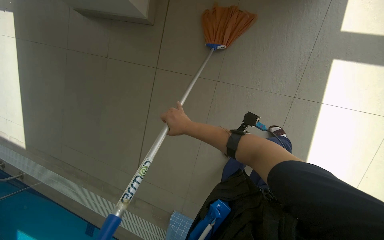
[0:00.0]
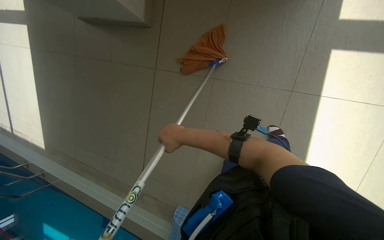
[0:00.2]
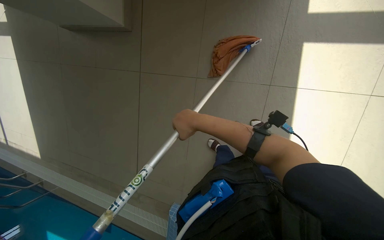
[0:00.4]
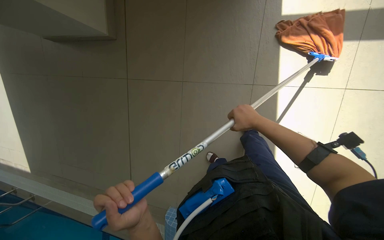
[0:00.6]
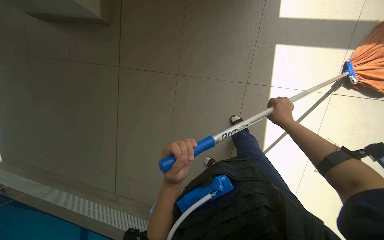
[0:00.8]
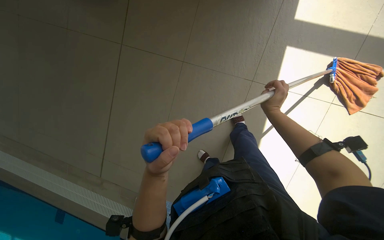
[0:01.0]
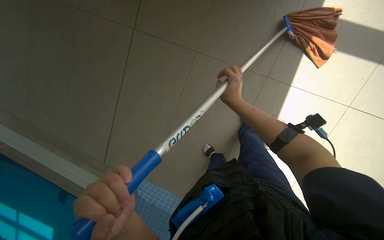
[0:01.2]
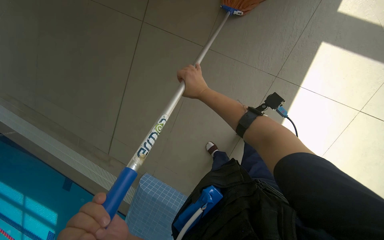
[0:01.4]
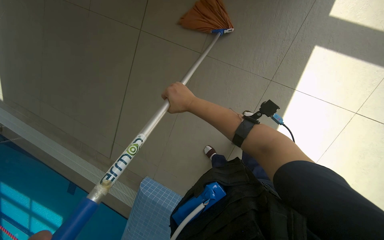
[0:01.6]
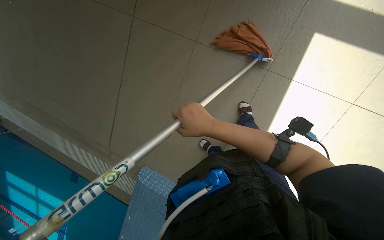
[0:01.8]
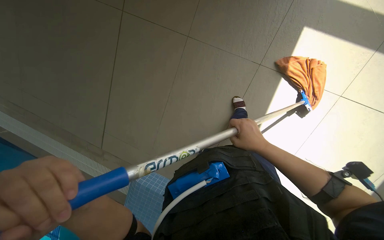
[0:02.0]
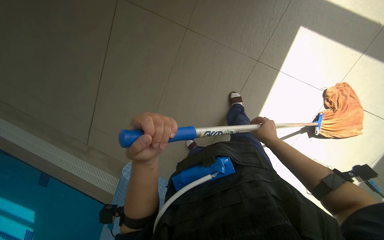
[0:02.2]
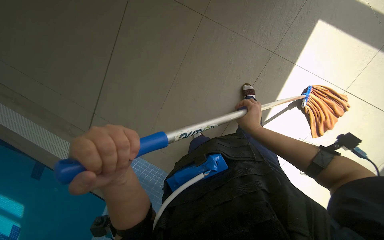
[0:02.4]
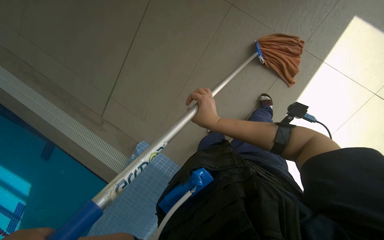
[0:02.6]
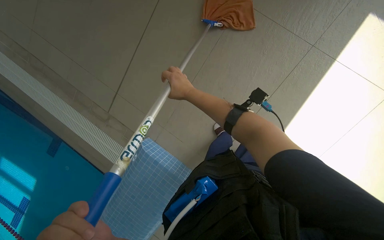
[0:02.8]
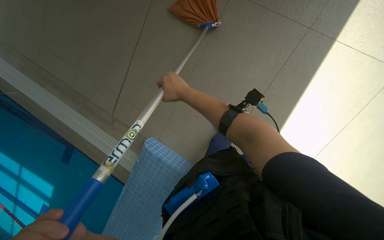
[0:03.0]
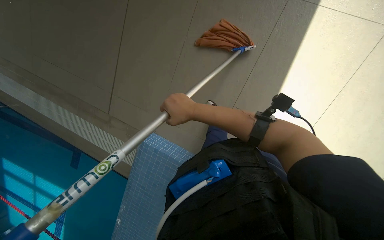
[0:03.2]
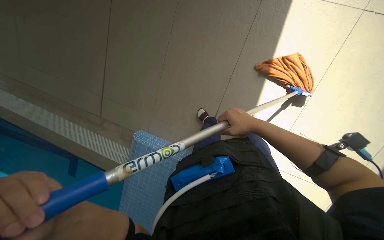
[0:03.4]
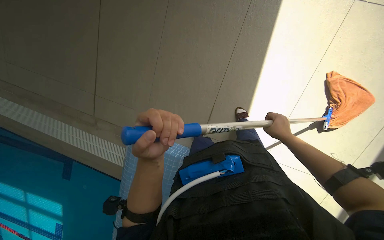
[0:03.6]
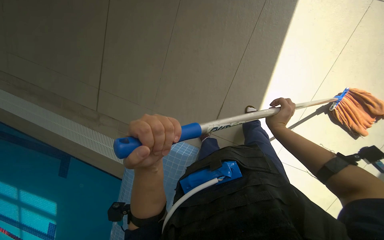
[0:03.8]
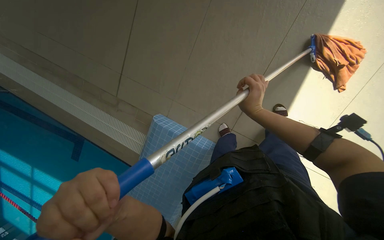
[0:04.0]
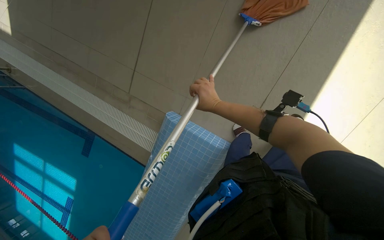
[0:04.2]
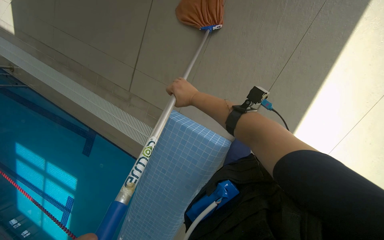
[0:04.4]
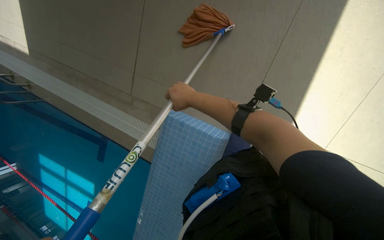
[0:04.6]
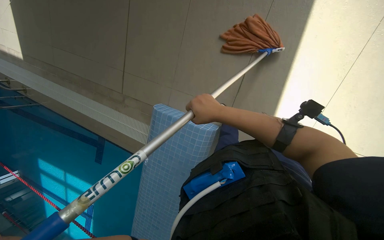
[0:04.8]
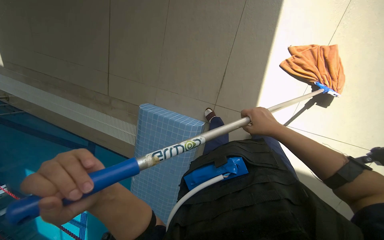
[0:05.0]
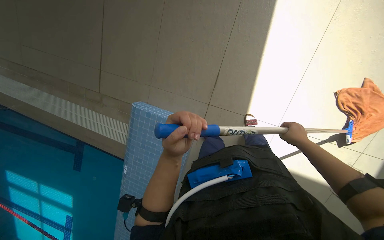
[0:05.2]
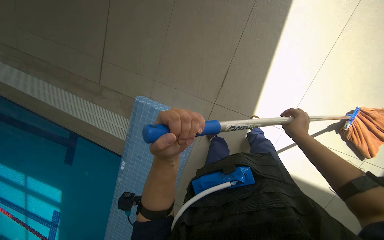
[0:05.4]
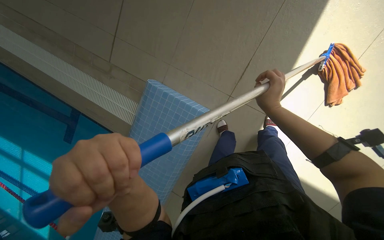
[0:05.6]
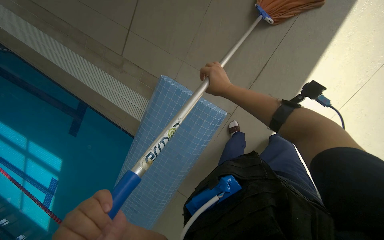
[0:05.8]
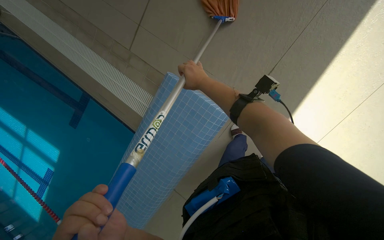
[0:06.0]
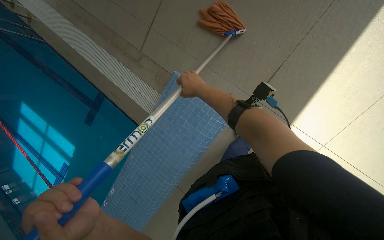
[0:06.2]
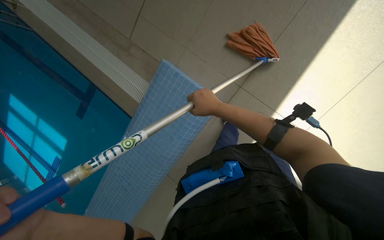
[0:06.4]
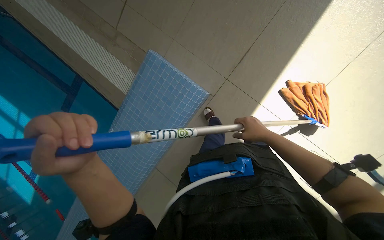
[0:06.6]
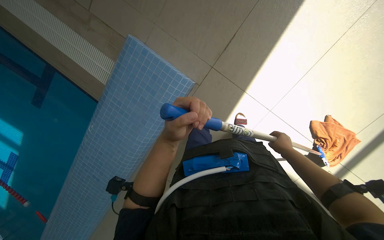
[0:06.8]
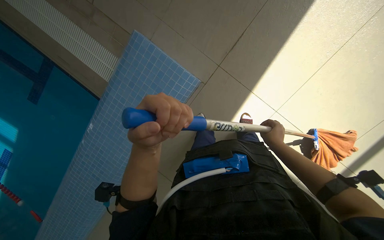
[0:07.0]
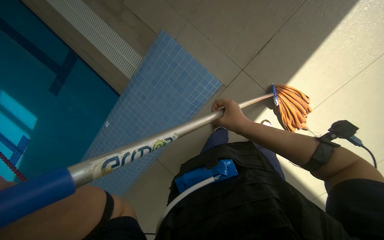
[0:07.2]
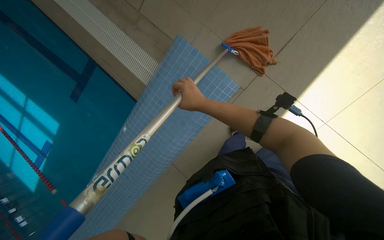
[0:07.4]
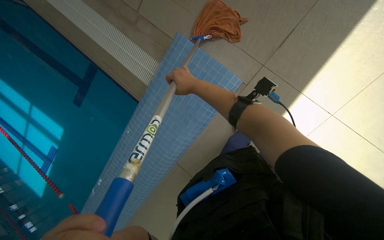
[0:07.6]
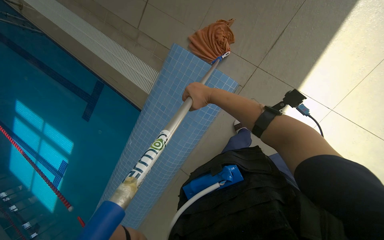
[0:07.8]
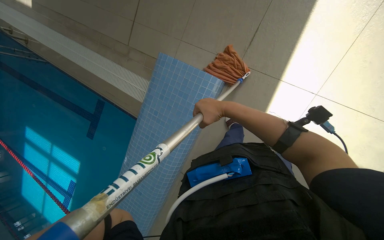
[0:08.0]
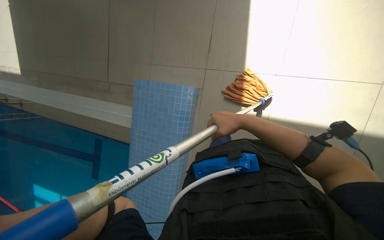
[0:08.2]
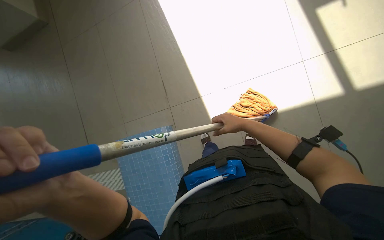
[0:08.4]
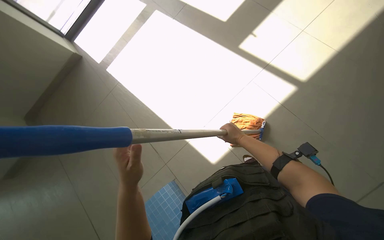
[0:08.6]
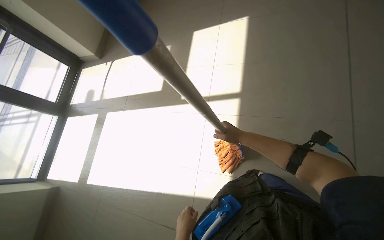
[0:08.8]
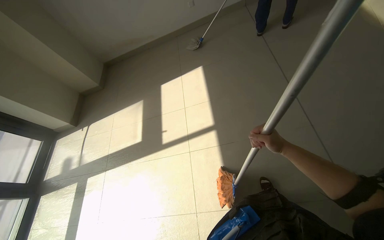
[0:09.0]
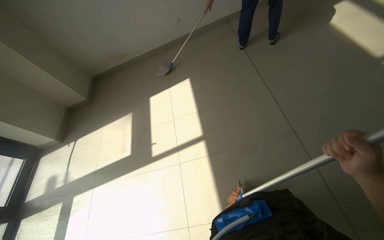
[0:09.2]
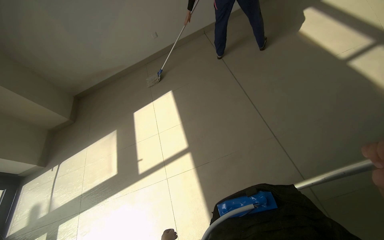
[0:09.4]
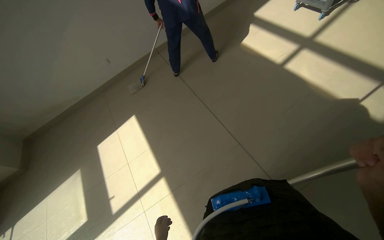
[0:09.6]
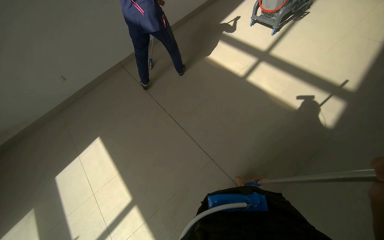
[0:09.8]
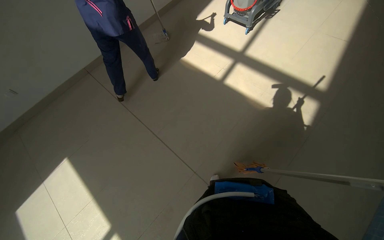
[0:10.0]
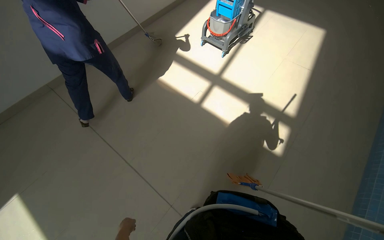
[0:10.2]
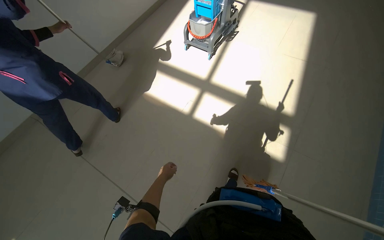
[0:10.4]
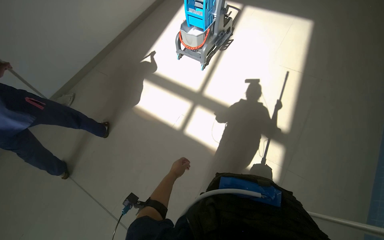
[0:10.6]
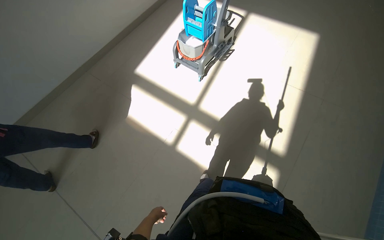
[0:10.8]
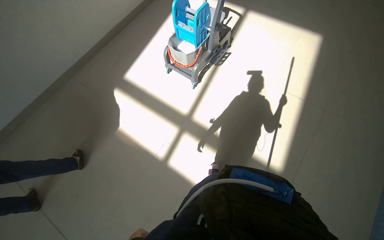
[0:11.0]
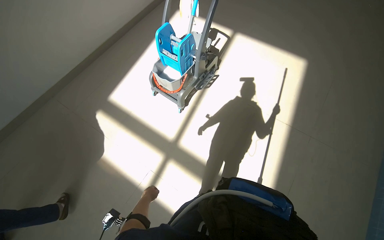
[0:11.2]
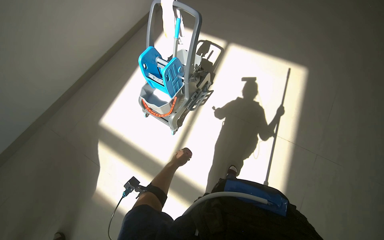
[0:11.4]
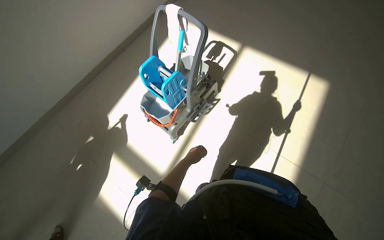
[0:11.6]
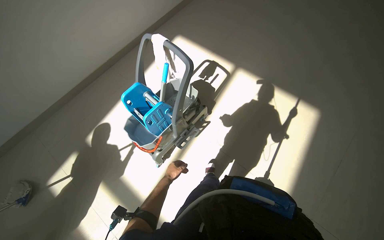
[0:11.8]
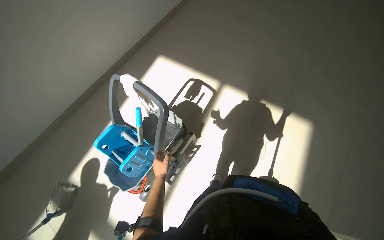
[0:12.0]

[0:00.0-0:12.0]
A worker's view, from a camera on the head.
Job: mopping floor.
The whole recording: Mopping pool deck. The worker mops the tiled floor next to the swimming pool.
0:00.0 to 0:01.6: The right hand moves approximately 60 cm to the right and comes back.
0:04.4 to 0:06.0: The right hand moves some 50 cm to the right and comes back.
0:06.0 to 0:07.6: The right hand reaches about 35 cm to the right, then returns.
0:09.0 to 0:10.4: The wearer moves approximately 90 cm. The head rotates approximately 45 degrees to the right. The view tilts approximately 15 degrees upward.

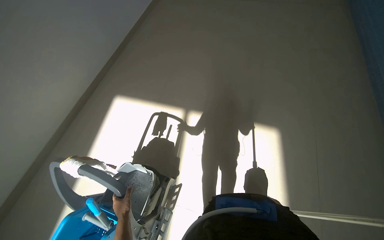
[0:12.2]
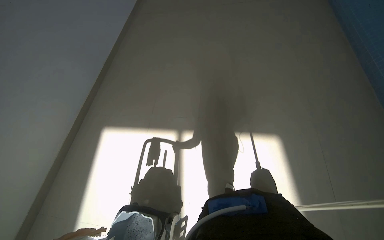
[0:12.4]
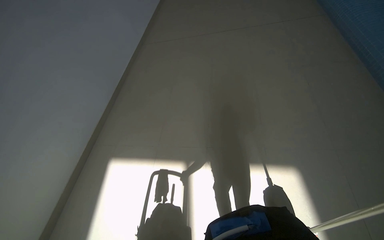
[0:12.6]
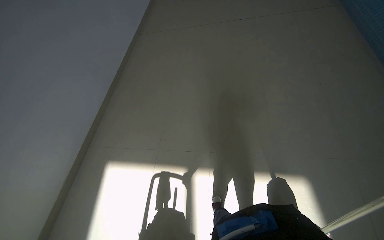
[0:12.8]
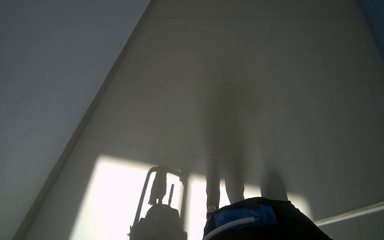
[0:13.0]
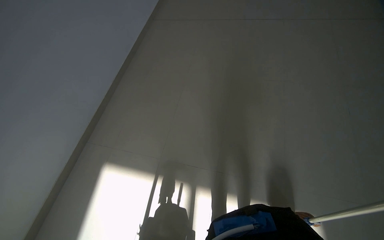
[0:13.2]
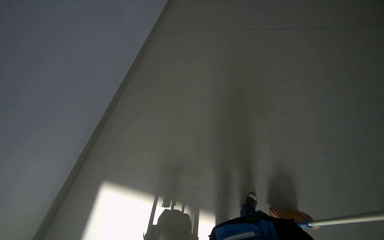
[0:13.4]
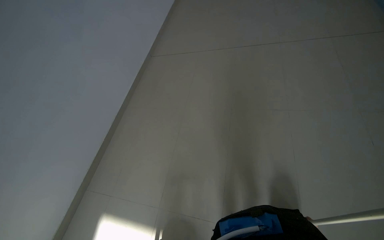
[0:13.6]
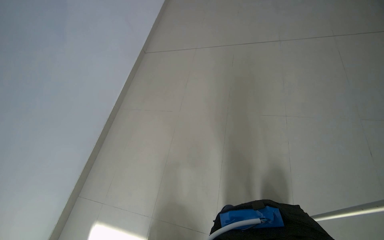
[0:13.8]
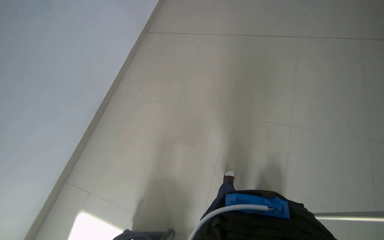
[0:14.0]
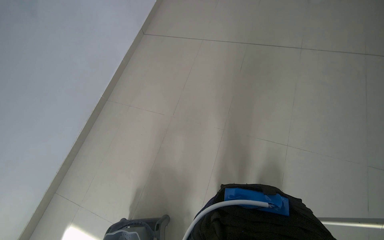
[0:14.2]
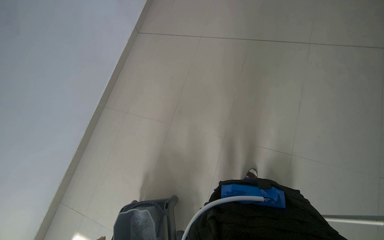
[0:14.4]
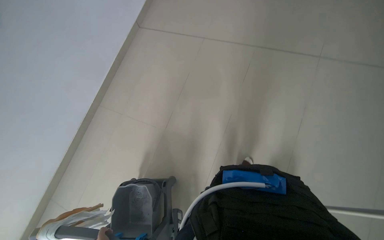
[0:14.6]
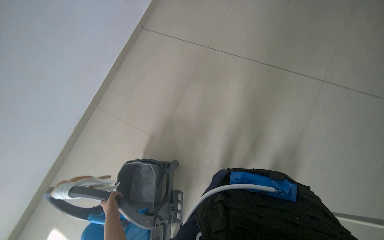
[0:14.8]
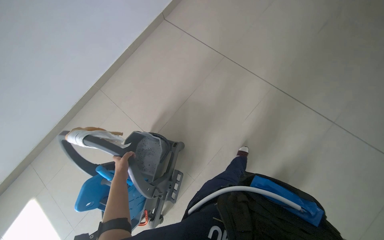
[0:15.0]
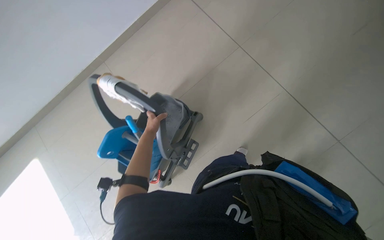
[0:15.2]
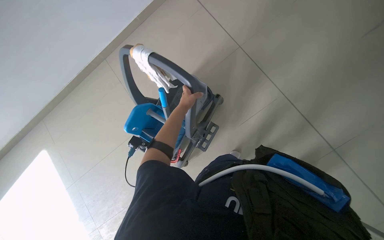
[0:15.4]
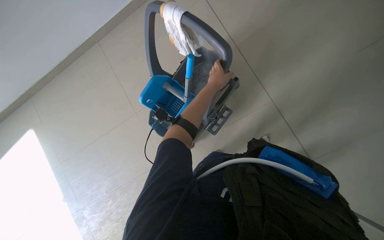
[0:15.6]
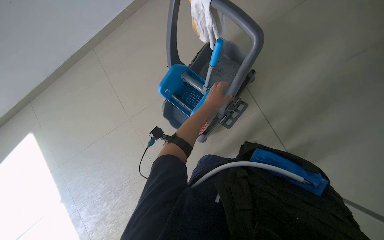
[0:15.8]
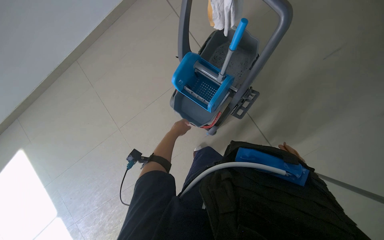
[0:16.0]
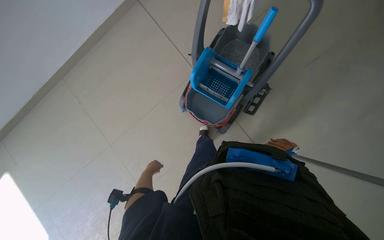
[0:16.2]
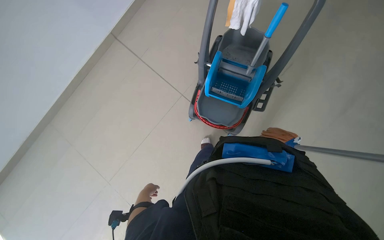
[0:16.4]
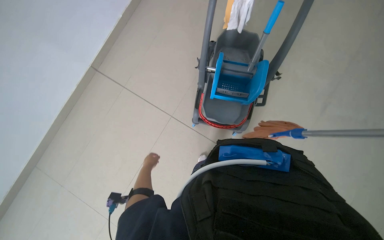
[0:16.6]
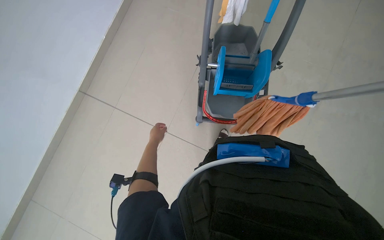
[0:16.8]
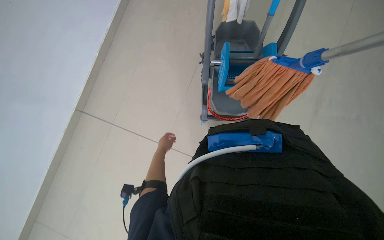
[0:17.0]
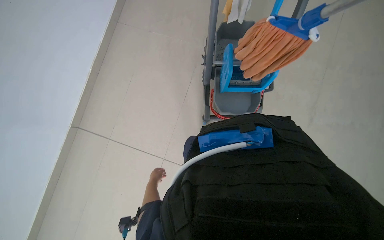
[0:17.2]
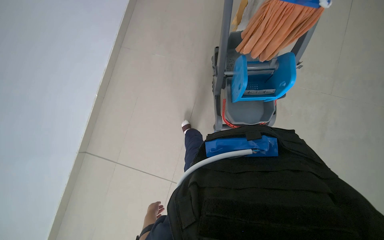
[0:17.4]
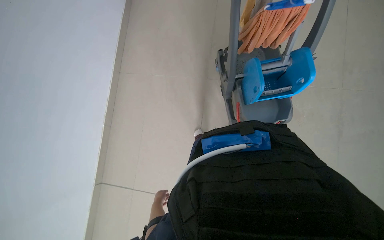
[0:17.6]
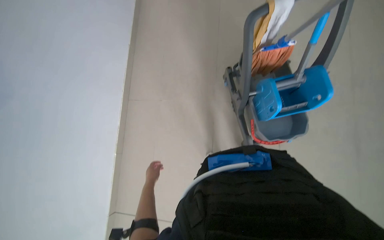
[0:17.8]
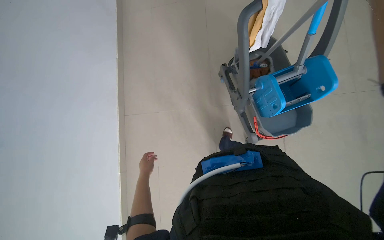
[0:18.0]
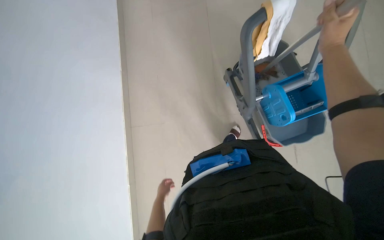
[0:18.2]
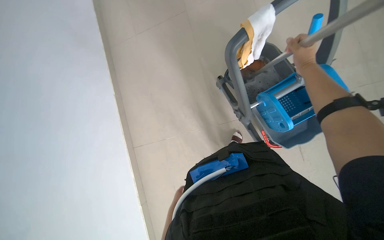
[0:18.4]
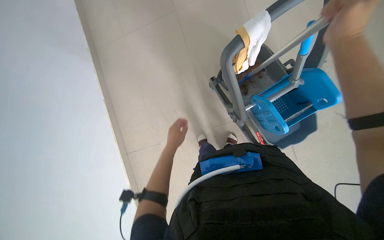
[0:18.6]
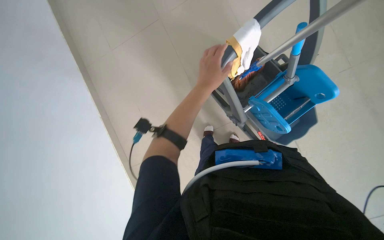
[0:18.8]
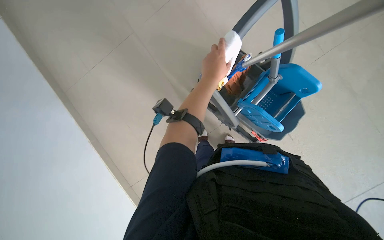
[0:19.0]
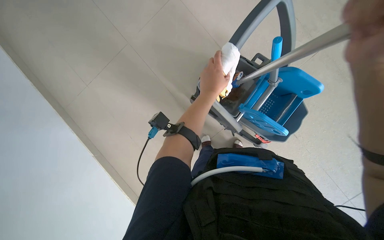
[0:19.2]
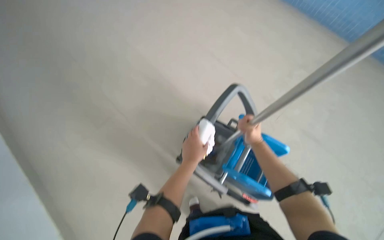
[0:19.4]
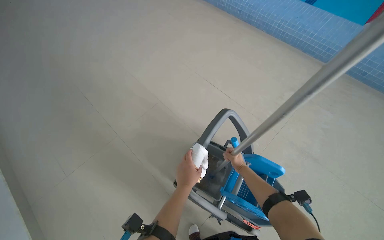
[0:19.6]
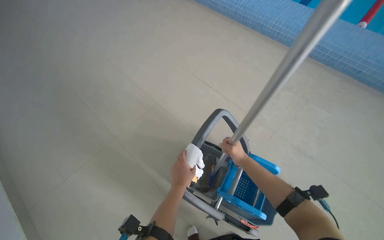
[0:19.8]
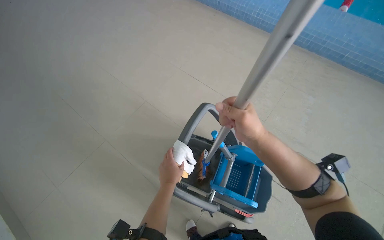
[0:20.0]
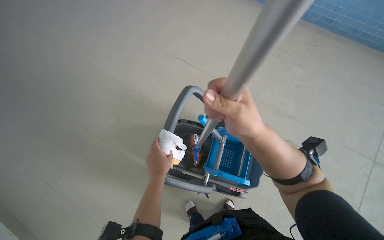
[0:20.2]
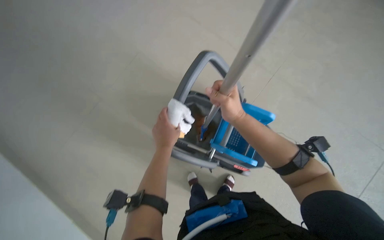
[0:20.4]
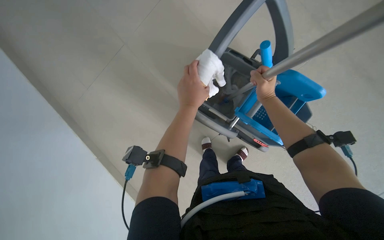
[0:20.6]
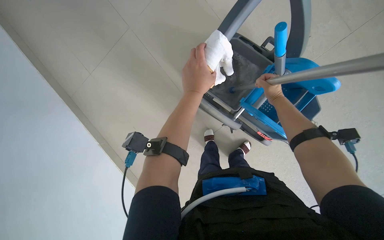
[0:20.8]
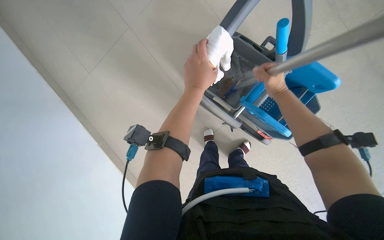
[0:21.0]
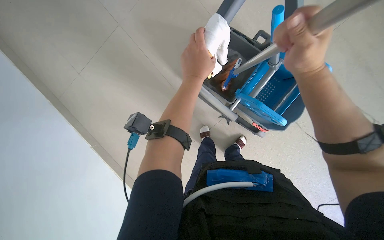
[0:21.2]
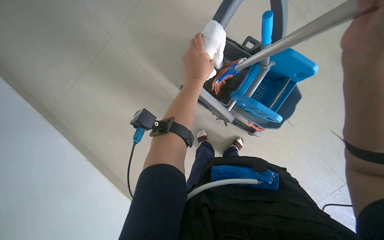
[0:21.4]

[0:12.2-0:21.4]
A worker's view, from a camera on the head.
Job: mopping floor.
The whole recording: Mopping pool deck. The worker mops the tiled floor next to the swimming pool.
0:13.8 to 0:15.2: The scene turns about 25 degrees clockwise in the picture.
0:16.8 to 0:18.4: The camera is aimed some 20 degrees further to the left. The left hand moves up and down the picture over some 35 cm, changing direction 2 times.
0:18.4 to 0:19.8: The view tips upward by approximately 25 degrees. The left hand moves nearer to the camera, some 15 cm, and goes up the picture and returns, some 50 cm each way.
0:19.8 to 0:21.4: The camera pitches downward, by some 35 degrees.
